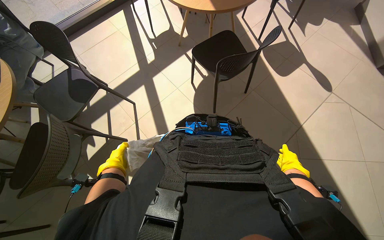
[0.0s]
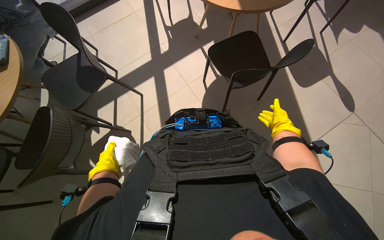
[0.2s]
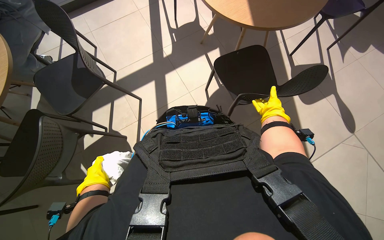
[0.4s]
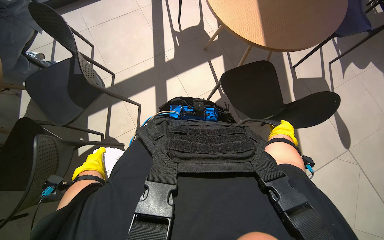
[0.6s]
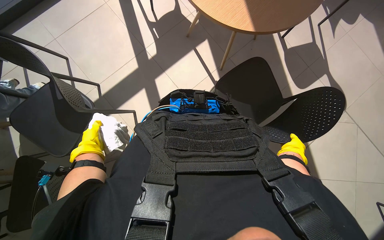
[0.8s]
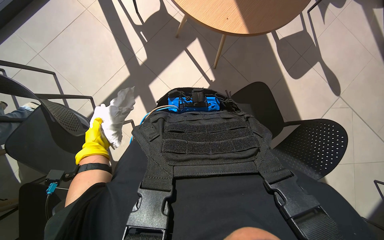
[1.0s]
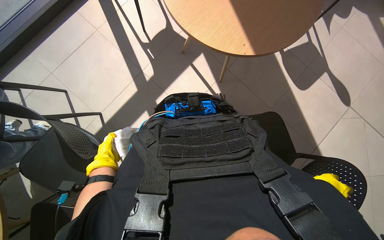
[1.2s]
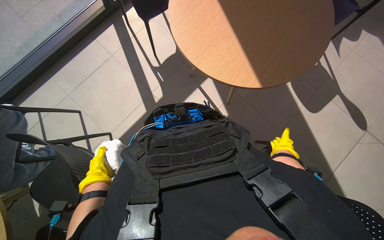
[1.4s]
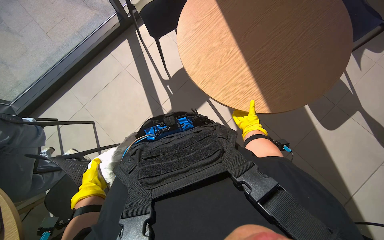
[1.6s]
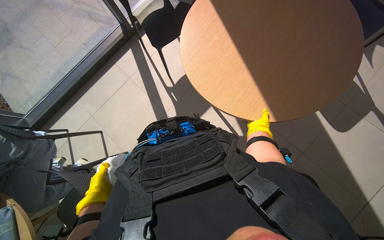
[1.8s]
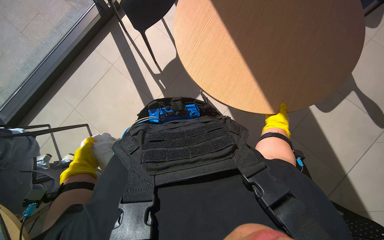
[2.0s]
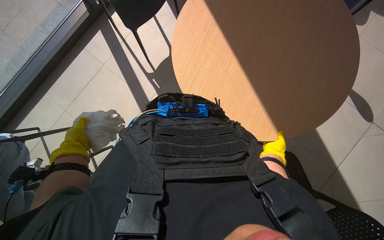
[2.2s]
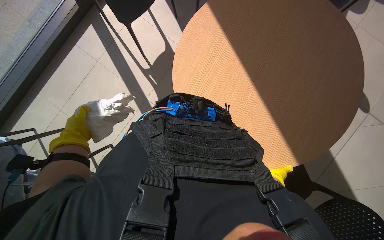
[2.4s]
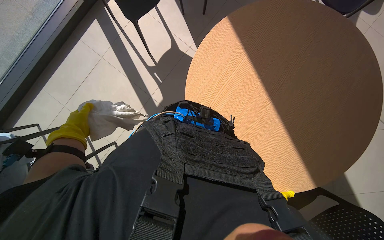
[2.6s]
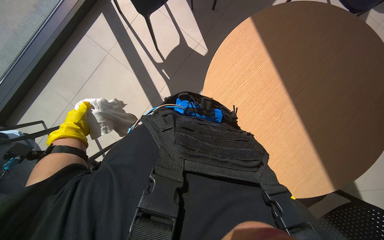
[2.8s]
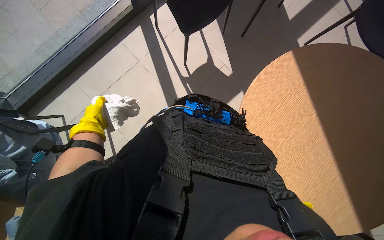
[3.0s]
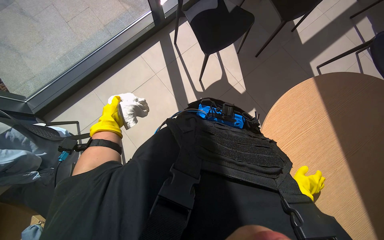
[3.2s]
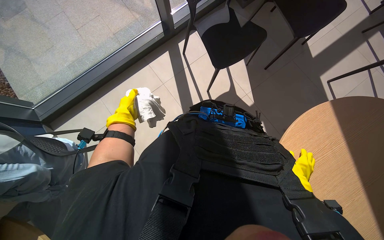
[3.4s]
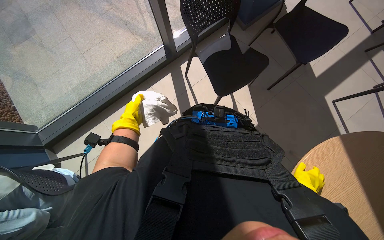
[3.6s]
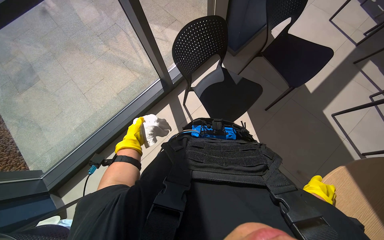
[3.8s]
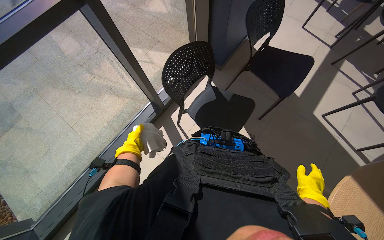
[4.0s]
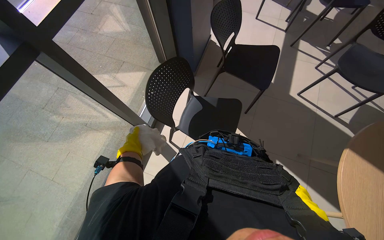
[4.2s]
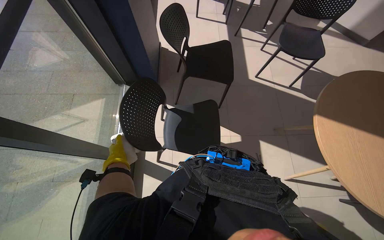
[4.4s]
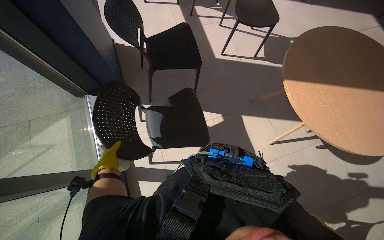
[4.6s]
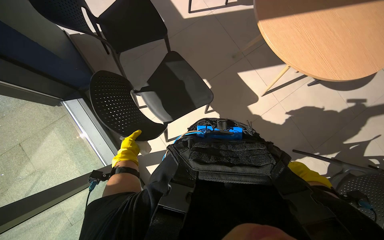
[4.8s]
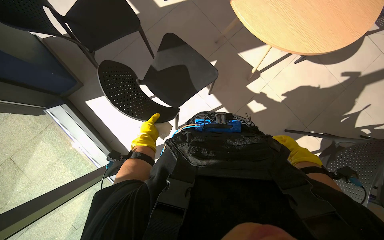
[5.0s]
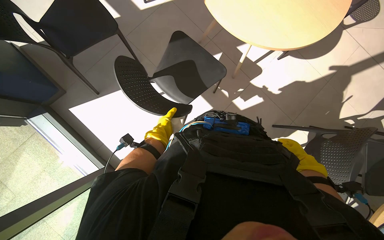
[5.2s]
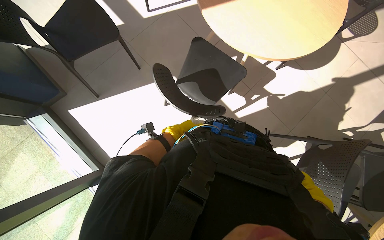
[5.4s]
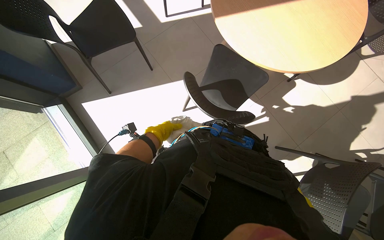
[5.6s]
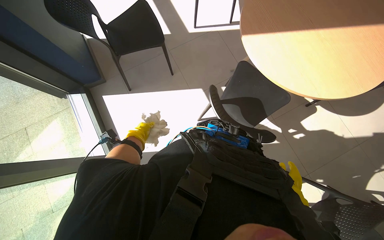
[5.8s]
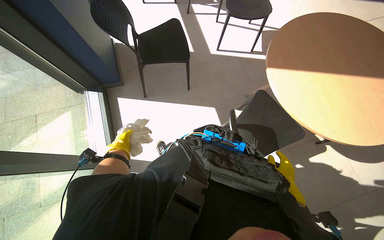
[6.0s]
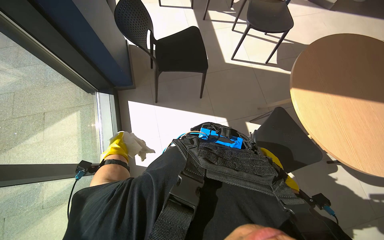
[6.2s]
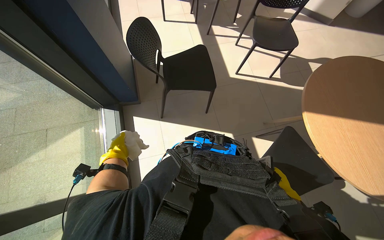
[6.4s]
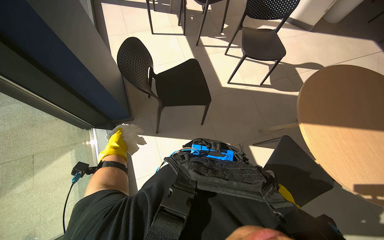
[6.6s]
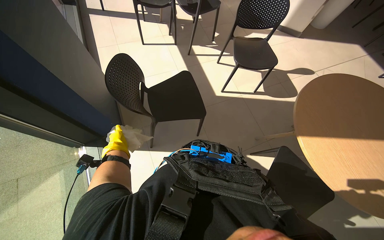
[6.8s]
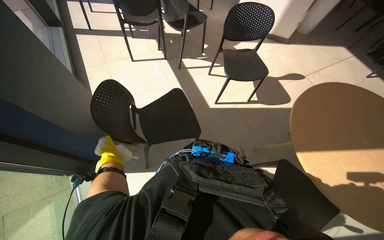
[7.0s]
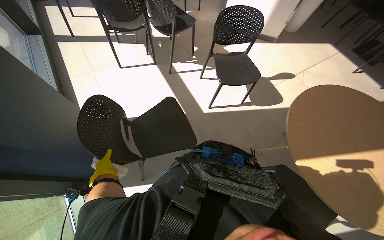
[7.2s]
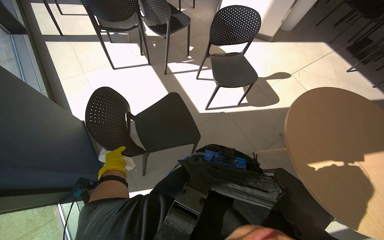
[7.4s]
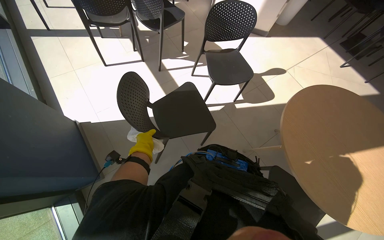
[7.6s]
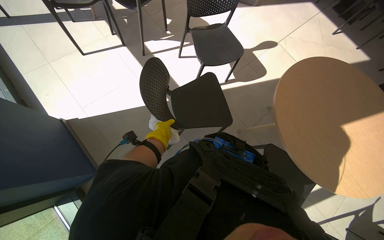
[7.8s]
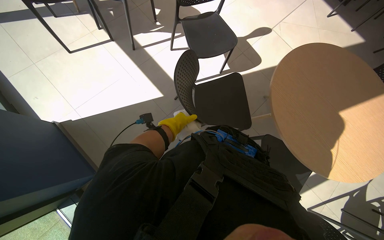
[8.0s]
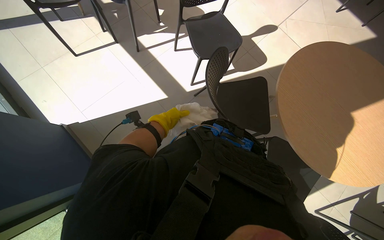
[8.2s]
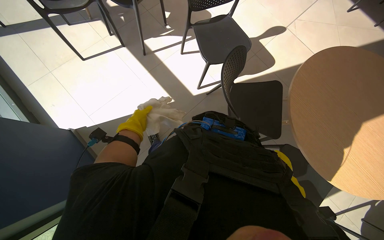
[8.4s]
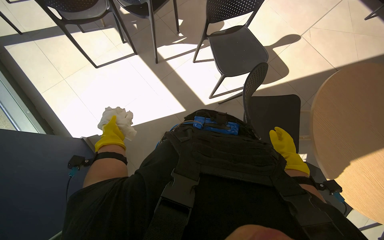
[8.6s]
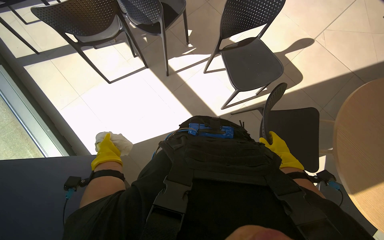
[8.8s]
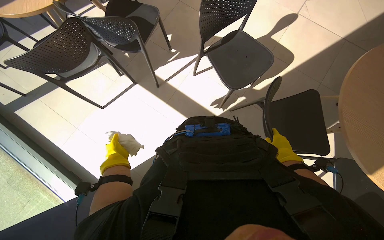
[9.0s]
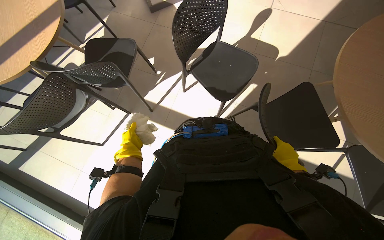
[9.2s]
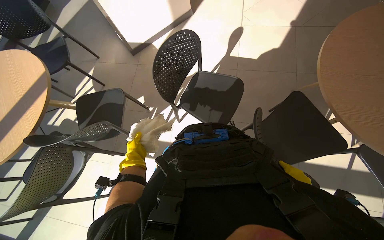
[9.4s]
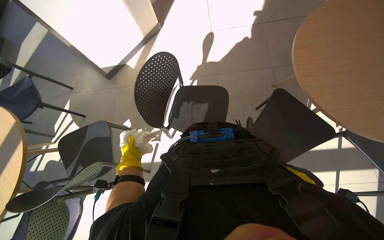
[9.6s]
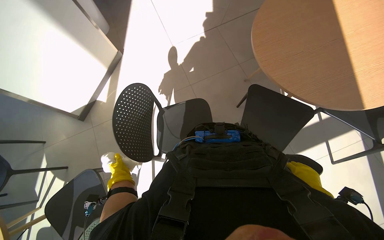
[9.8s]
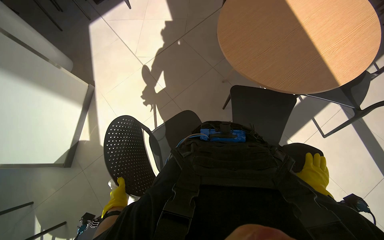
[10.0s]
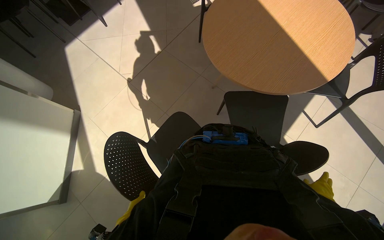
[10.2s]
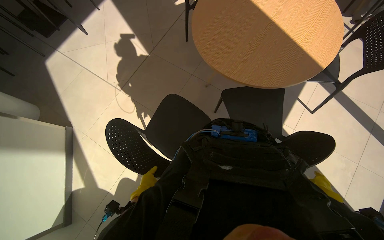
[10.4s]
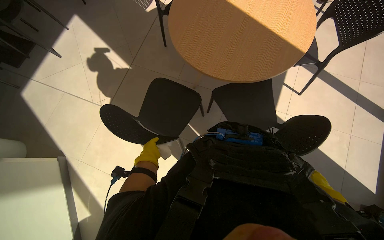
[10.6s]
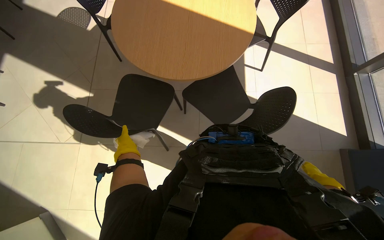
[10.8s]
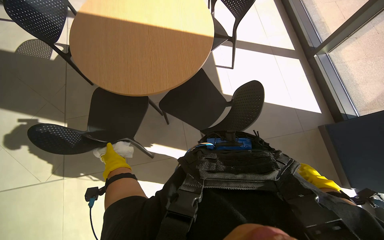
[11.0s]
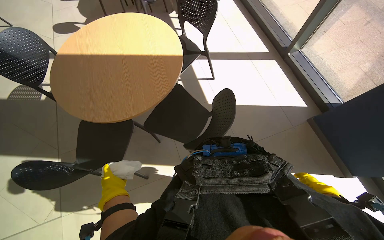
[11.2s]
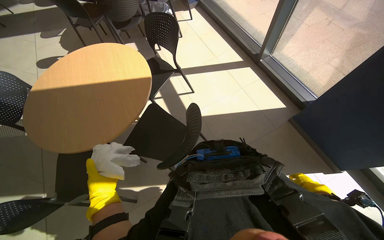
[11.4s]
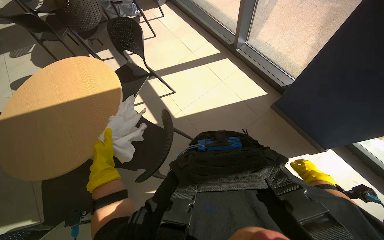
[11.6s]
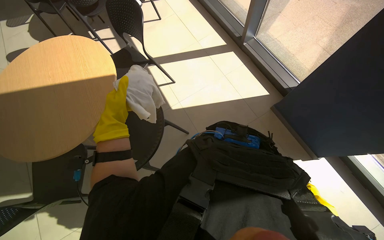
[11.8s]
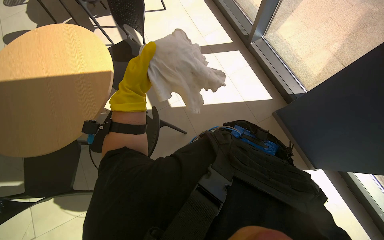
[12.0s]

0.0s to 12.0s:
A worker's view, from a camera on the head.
Job: wiping surfaces.
The whole recording: Cleaning various surfaces. The worker prepares a cloth and cleans multiple surfaces including a picture, plant, wall, window, table, and chair.
0.0s to 1.6s: The head travels roughly 60 cm.
1.6s to 3.0s: The left hand goes approximately 25 cm up the picture.
3.0s to 4.4s: The wearer moves some 60 cm. The head turns to the right by about 50 degrees. The wearer looks approximately 20 degrees further upward.
6.0s to 7.6s: The head travels approximately 60 cm. The wearer looks some 15 degrees further to the right.
7.6s to 9.0s: The left hand moves left and right over some 30 cm, changing direction 2 times.
9.0s to 10.4s: The camera is carried about 60 cm. The head turns to the right by approximately 90 degrees. The wearer looks roughly 15 degrees further upward.
10.4s to 12.0s: The head turns to the right by some 65 degrees.

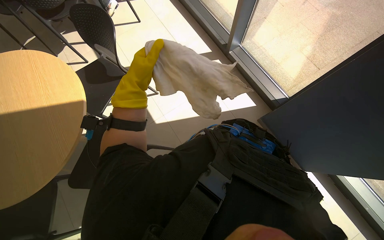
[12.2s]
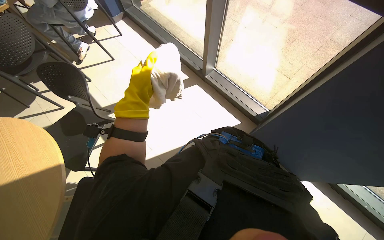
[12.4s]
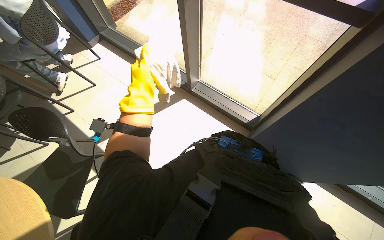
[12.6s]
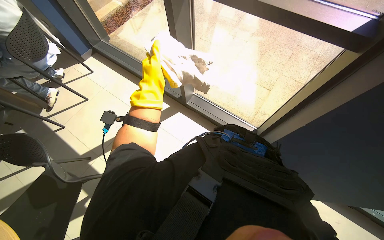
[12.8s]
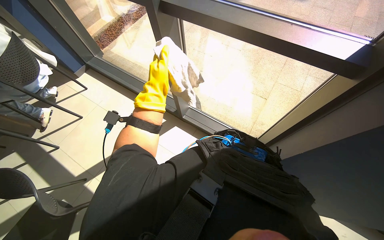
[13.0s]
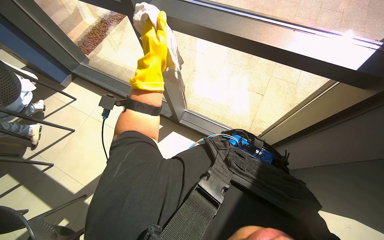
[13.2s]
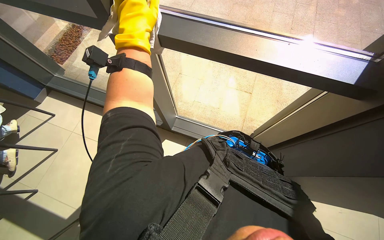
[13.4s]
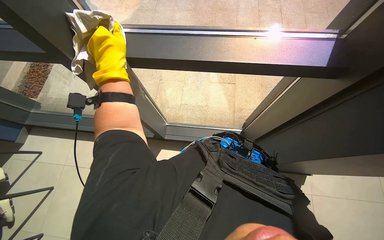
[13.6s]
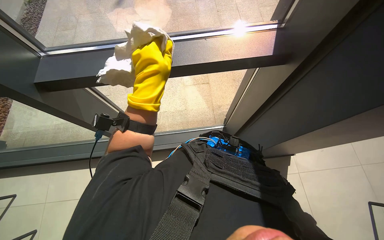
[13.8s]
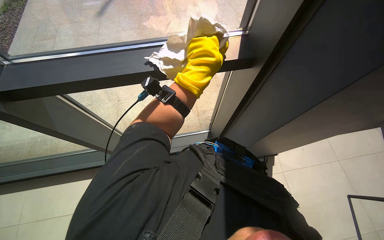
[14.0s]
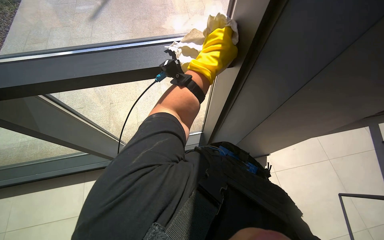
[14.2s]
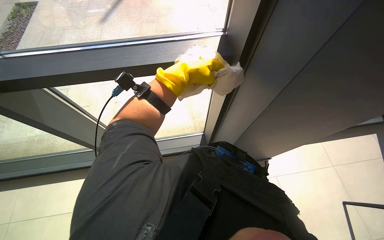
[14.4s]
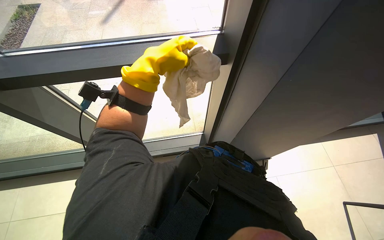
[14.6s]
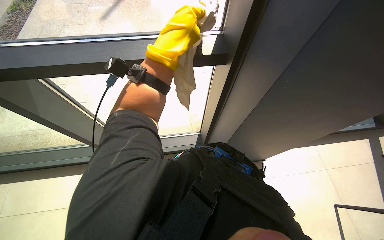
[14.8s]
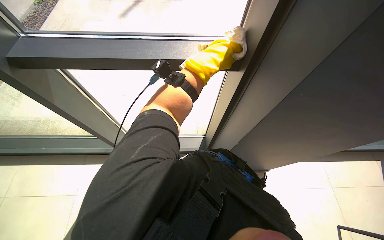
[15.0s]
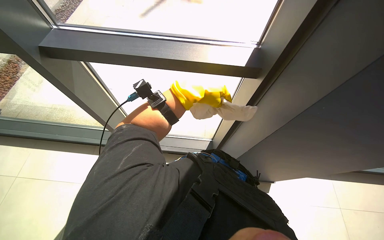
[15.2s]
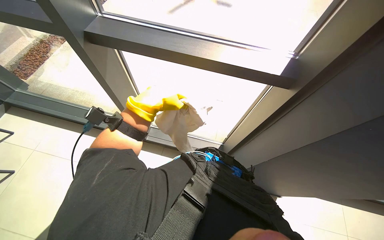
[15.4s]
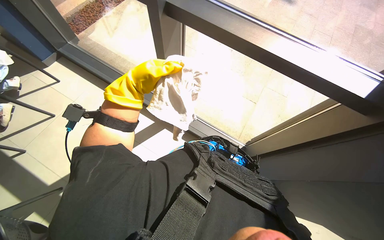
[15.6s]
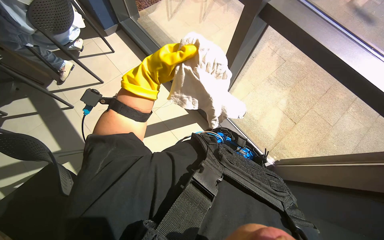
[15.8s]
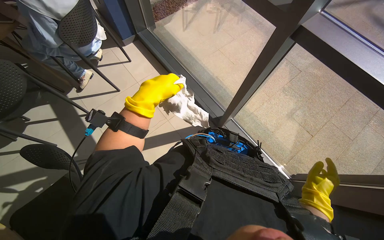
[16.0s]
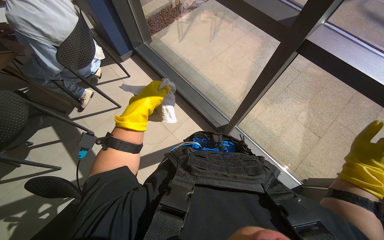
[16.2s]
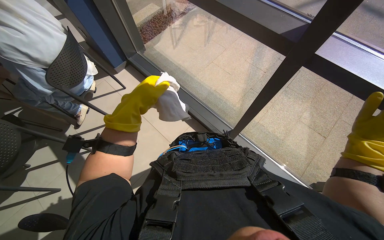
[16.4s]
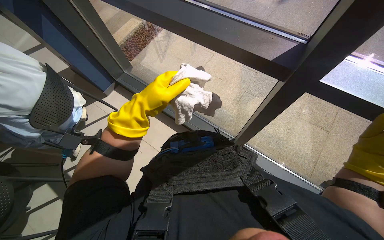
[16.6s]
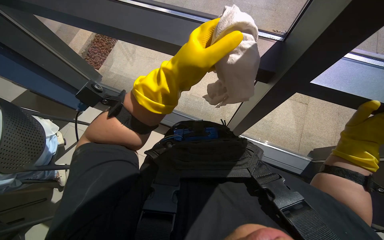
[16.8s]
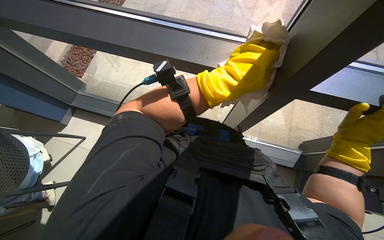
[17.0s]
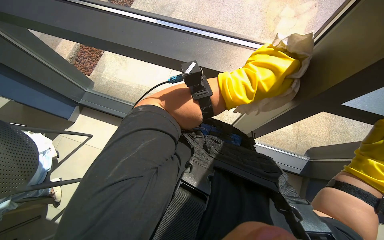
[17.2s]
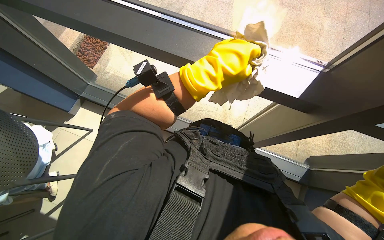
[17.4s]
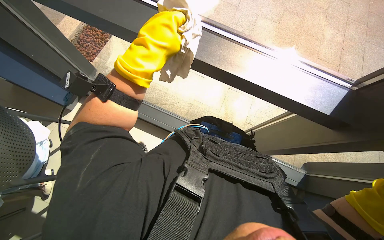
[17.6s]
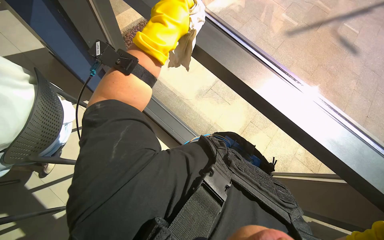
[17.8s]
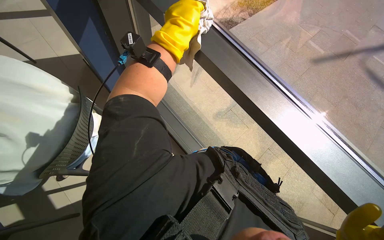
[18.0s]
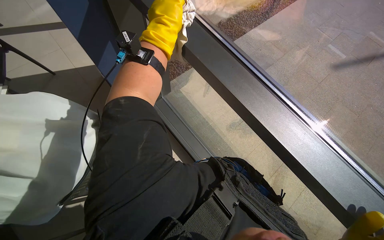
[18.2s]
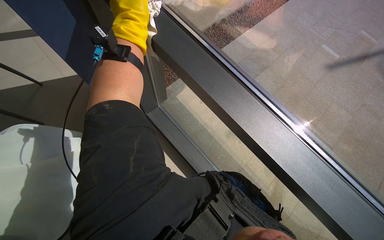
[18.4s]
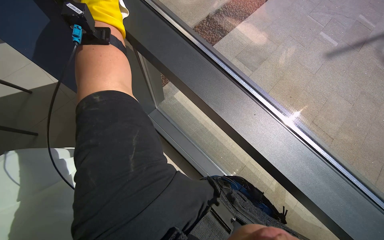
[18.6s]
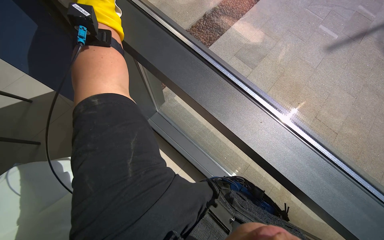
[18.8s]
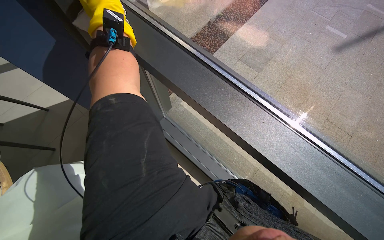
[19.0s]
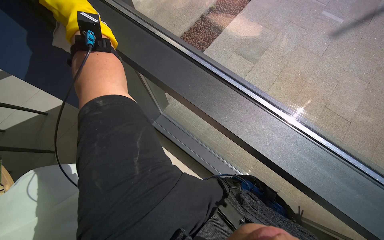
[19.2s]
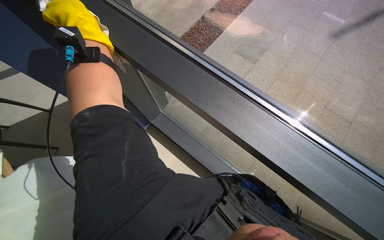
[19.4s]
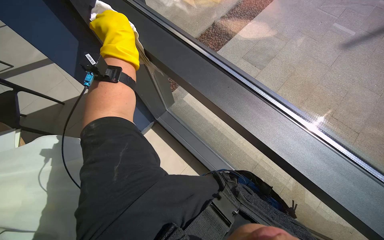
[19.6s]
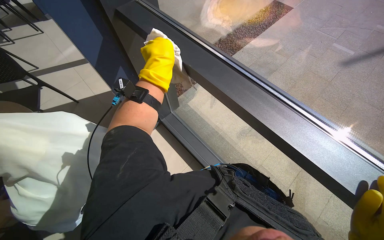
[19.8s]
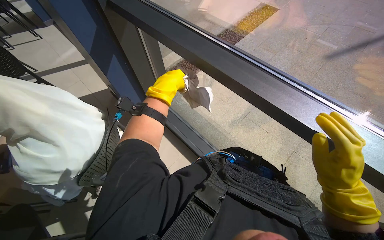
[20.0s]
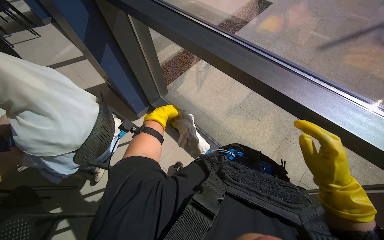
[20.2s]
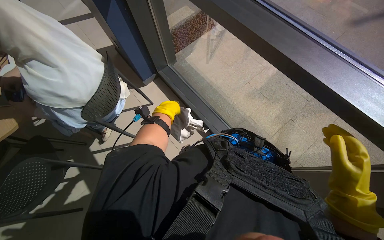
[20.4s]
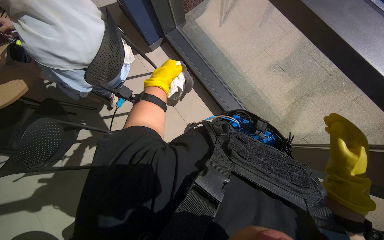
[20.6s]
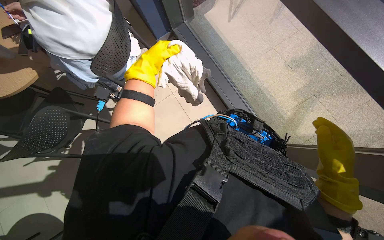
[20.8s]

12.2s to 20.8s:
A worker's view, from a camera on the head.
Job: wiping surfaces.
The whole recording: Cleaning various surfaces. The worker prepares a cloth and cleans multiple surfaces including a picture, plant, wall, window, table, and chair.
12.2s to 13.6s: The camera travels some 80 cm. The wearer's head swings roughly 50 degrees to the right.
13.6s to 15.0s: The left hand moves left and right over roughly 25 cm, changing direction 2 times.
15.0s to 16.6s: The camera is carried roughly 50 cm.
16.6s to 18.0s: The view swings approximately 15 degrees to the right. The left hand is displaced up the picture by some 25 cm.
18.0s to 19.4s: The wearer looks roughly 20 degrees further downward.
